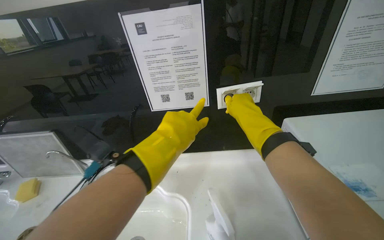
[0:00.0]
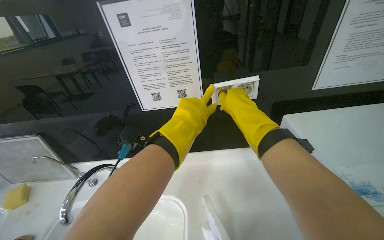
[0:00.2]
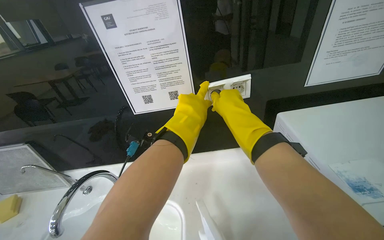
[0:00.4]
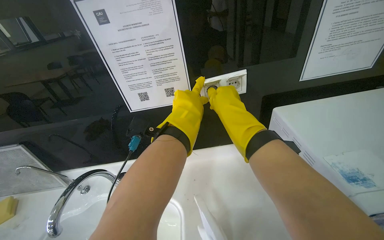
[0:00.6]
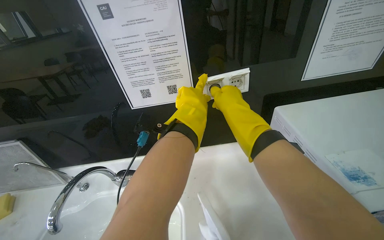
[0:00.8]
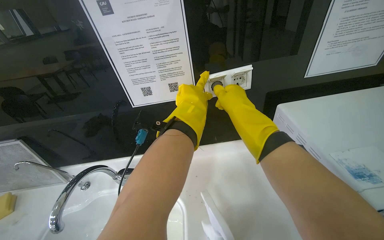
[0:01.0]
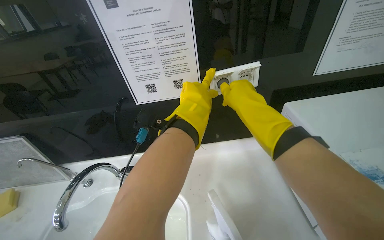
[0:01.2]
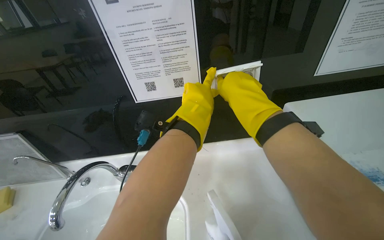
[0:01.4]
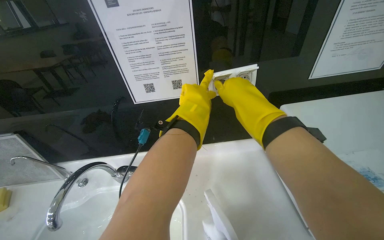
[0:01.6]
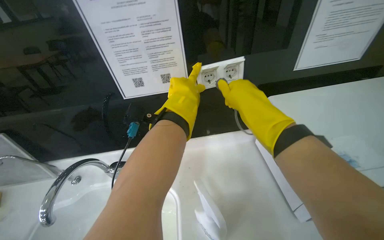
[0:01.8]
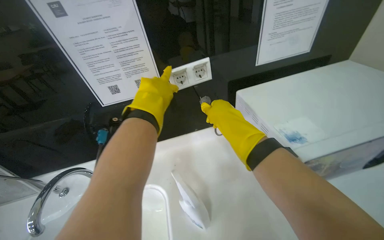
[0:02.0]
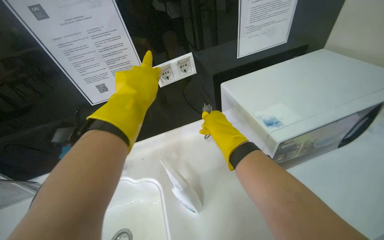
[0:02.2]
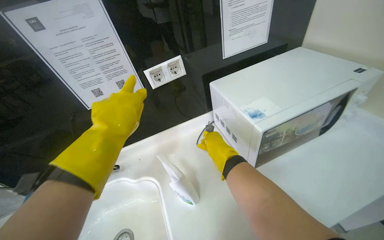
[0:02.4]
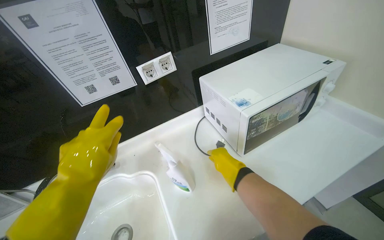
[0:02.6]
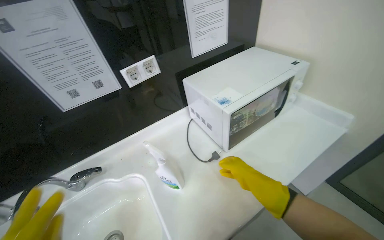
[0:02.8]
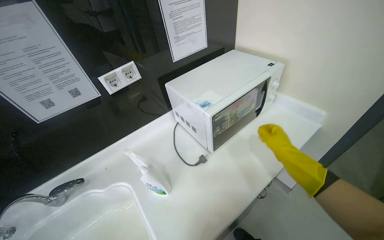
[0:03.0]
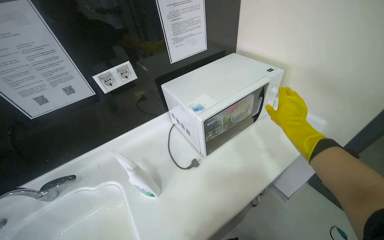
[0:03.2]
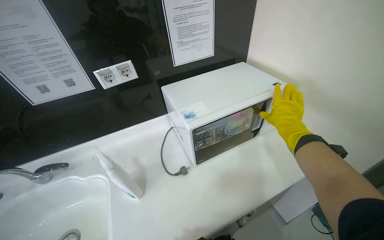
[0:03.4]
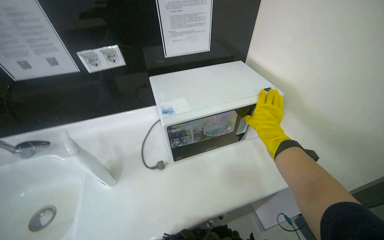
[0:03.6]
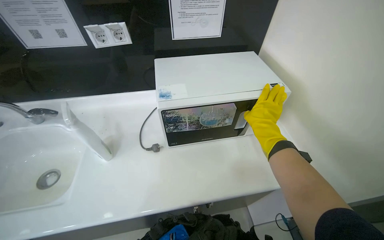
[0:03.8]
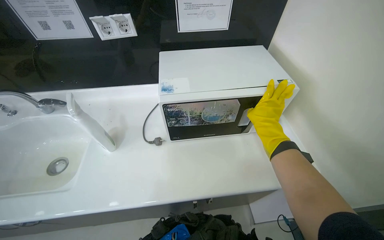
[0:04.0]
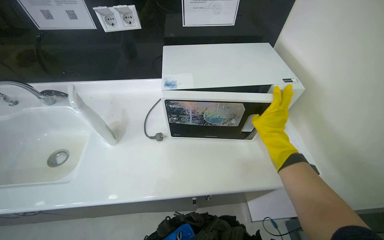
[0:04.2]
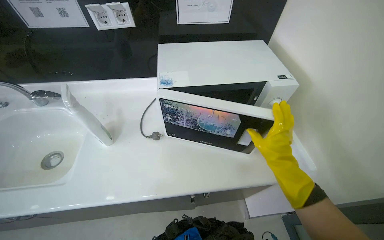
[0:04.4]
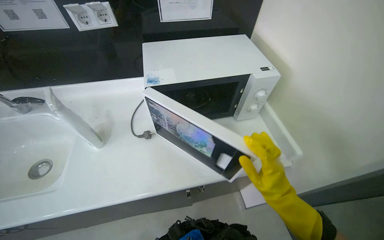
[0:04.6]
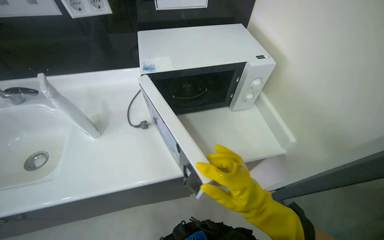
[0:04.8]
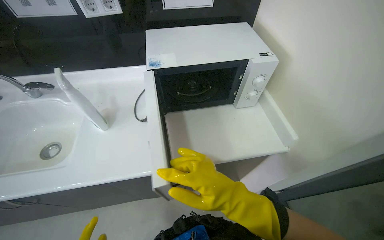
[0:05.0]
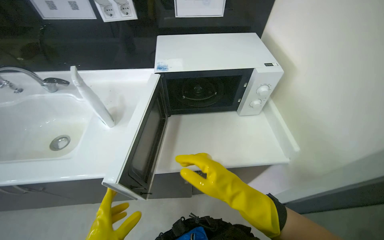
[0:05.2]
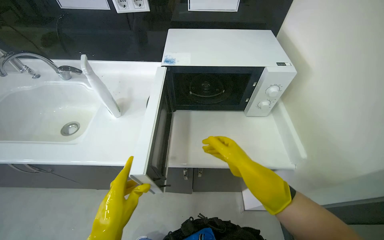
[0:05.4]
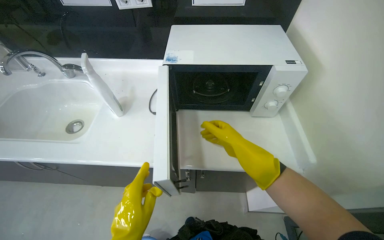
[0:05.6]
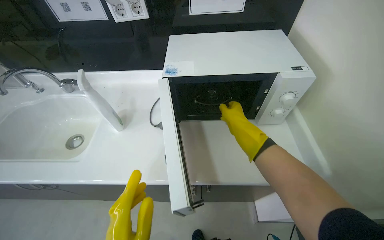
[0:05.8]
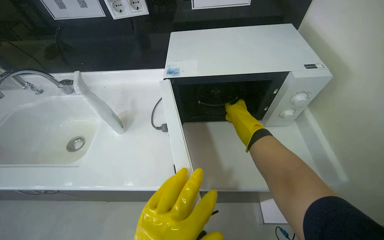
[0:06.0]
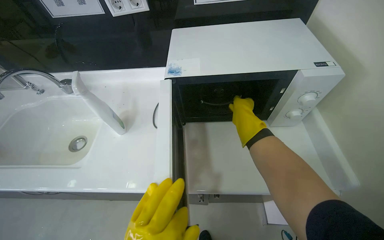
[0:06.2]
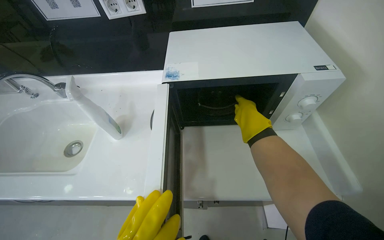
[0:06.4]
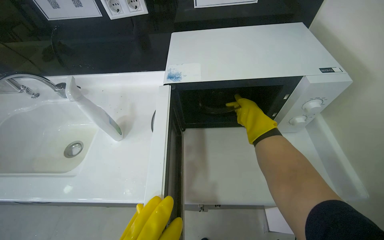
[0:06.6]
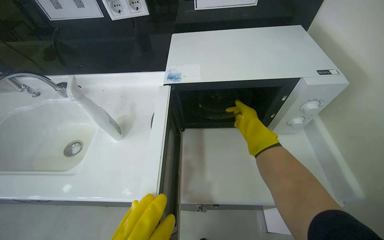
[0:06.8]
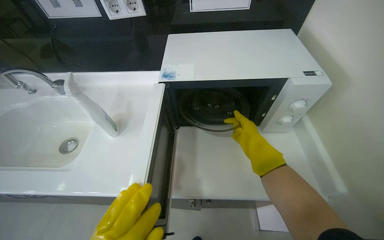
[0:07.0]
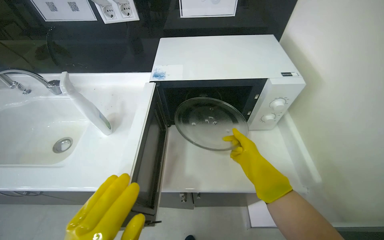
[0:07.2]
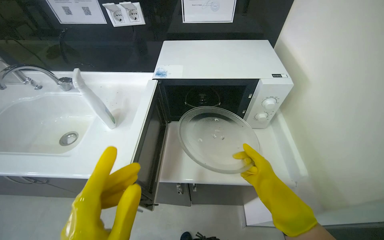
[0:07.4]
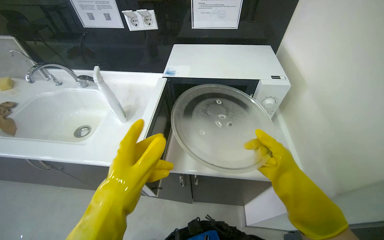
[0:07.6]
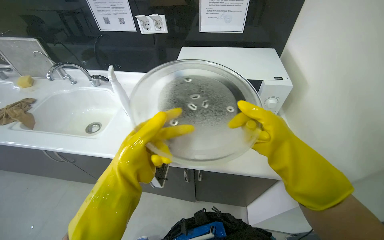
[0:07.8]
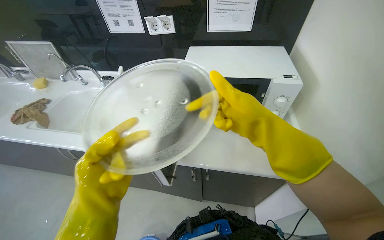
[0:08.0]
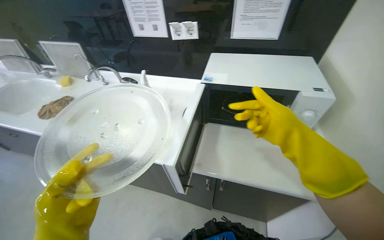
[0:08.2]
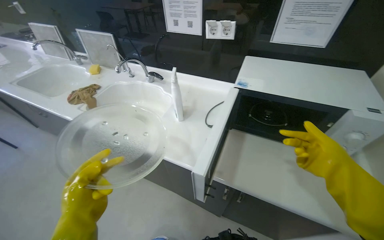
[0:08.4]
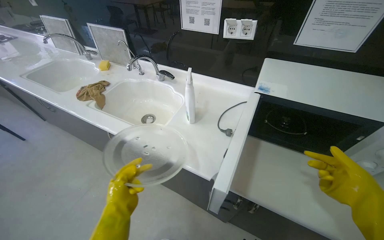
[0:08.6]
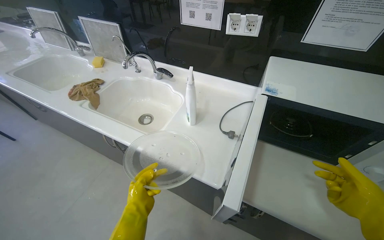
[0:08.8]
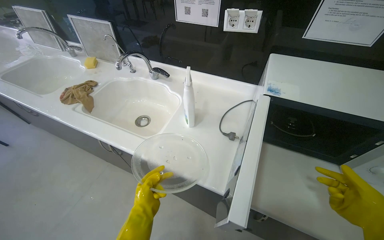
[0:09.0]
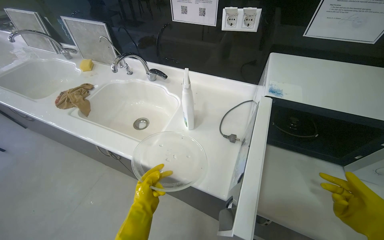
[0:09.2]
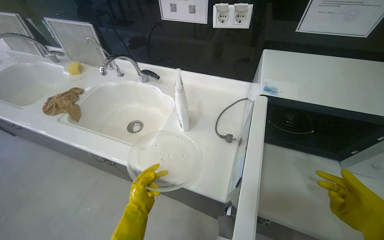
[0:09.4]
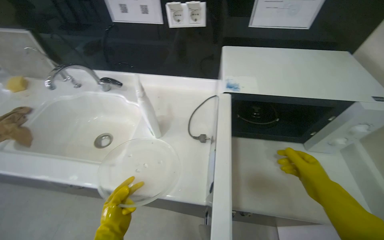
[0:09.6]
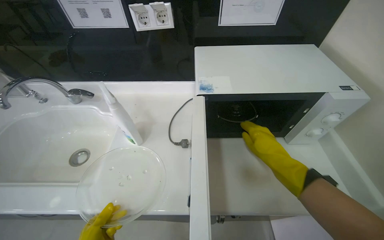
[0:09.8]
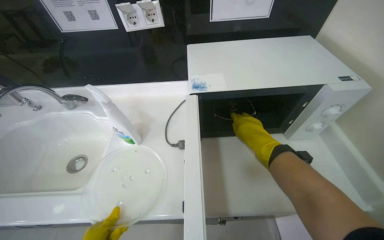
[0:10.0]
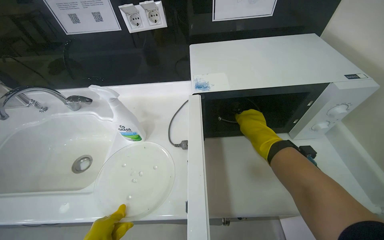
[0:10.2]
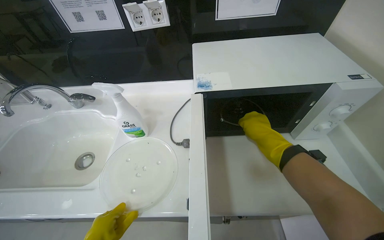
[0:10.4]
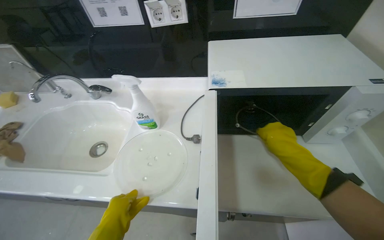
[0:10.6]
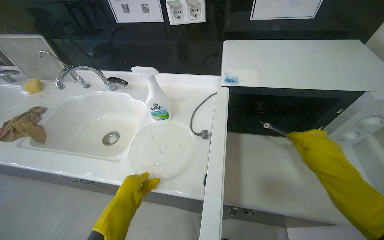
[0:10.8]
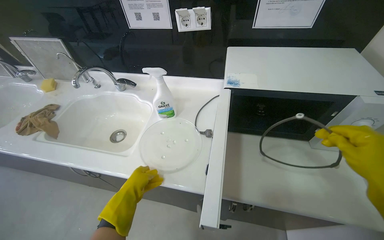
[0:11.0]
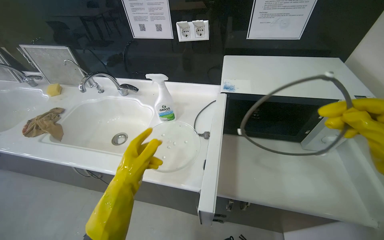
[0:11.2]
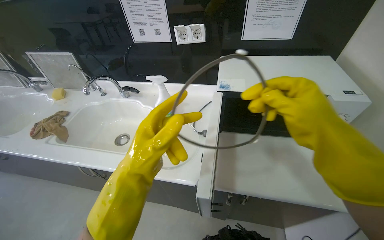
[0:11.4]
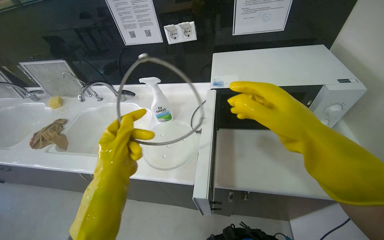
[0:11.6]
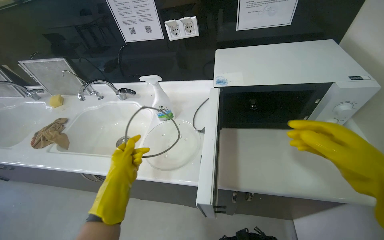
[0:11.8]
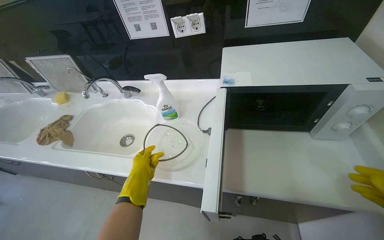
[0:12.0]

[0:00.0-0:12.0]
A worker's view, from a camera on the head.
Job: cleaning kitchen.
The whole recording: Preparing and spraying microwave for cleaning. The worker unplugs the microwave, removes its internal components, and sprays cleaner inside.
0:00.0 to 0:01.6: The left hand shifts about 15 cm farther from the camera; the right hand shifts roughly 10 cm nearer to the camera.
0:01.6 to 0:03.0: The head turns to the right by about 35 degrees. The right hand is displaced to the right and down the picture by about 50 cm.
0:03.0 to 0:04.4: The wearer's head swings some 30 degrees to the left.
0:04.4 to 0:06.0: The right hand is displaced to the left and up the picture by about 15 cm, and reaches approximately 20 cm nearer to the camera, then returns.
0:06.0 to 0:07.6: The right hand shifts some 35 cm nearer to the camera, down the picture and to the right.
0:07.6 to 0:09.0: The head rotates approximately 20 degrees to the left. The left hand shifts some 25 cm farther from the camera.
0:09.0 to 0:10.4: The wearer looks approximately 25 degrees further to the right.

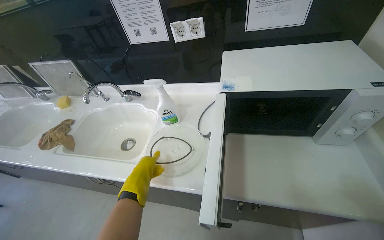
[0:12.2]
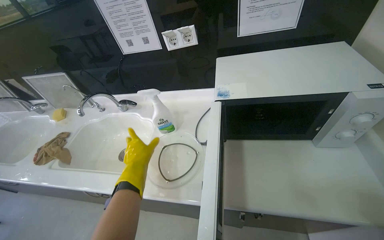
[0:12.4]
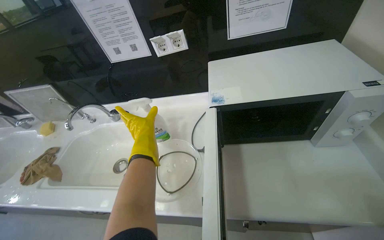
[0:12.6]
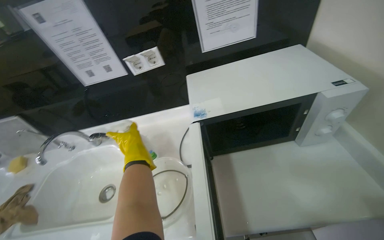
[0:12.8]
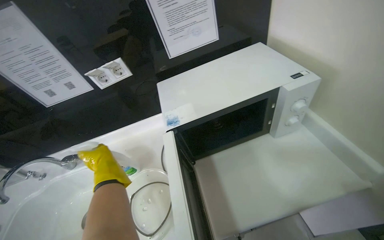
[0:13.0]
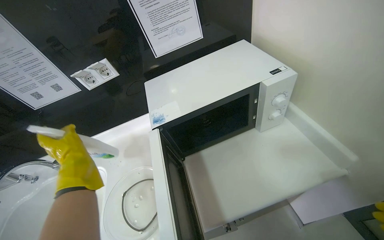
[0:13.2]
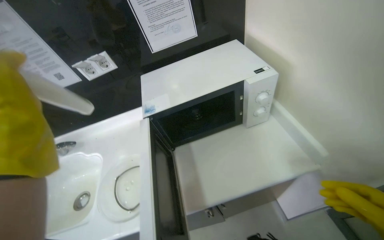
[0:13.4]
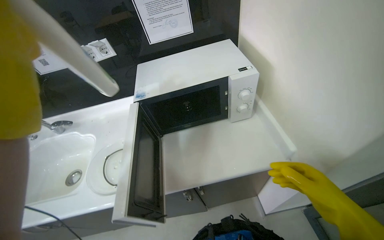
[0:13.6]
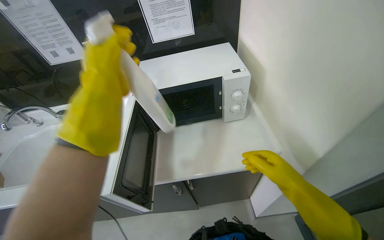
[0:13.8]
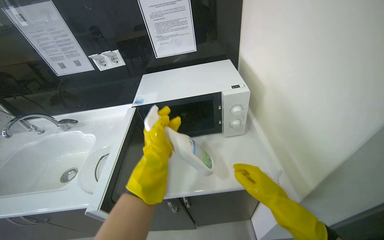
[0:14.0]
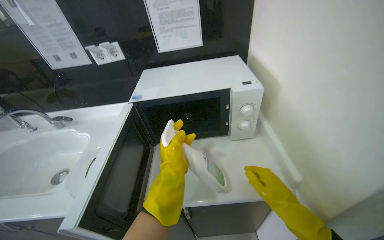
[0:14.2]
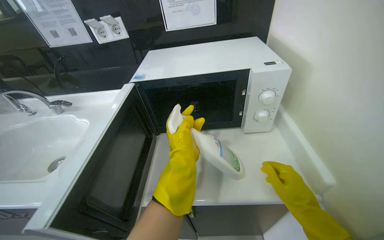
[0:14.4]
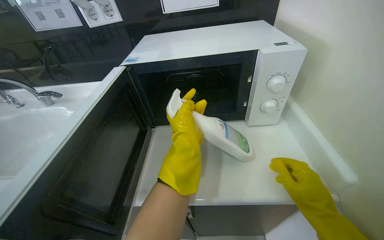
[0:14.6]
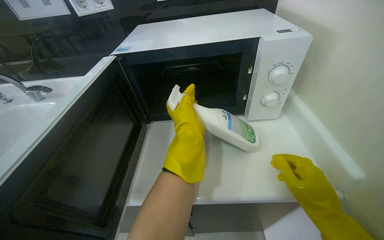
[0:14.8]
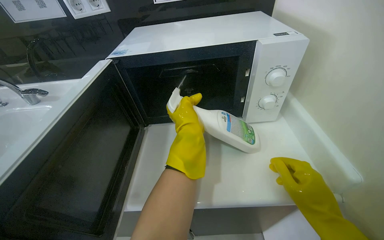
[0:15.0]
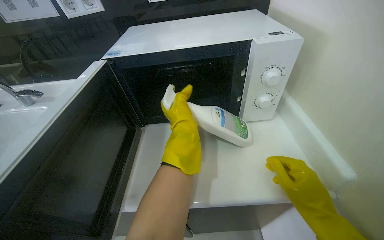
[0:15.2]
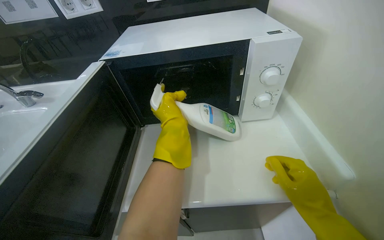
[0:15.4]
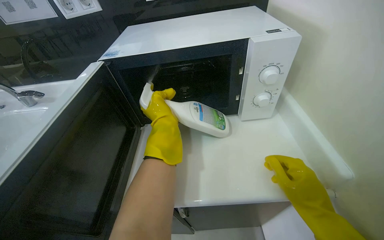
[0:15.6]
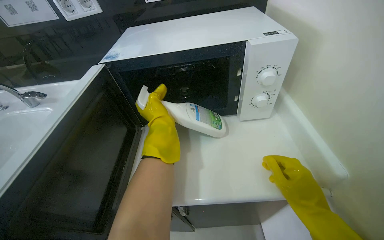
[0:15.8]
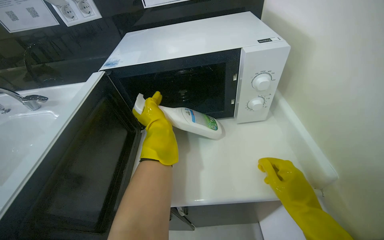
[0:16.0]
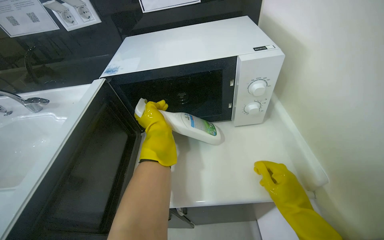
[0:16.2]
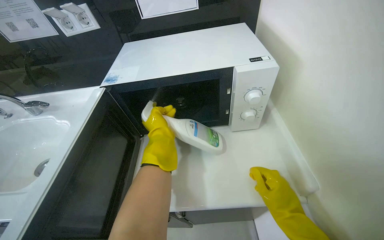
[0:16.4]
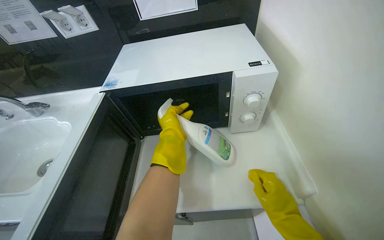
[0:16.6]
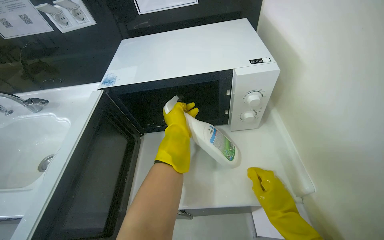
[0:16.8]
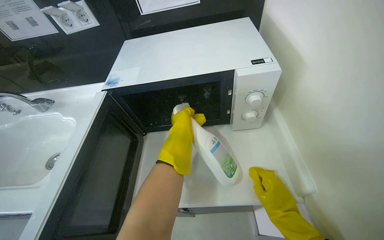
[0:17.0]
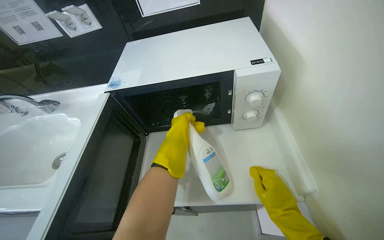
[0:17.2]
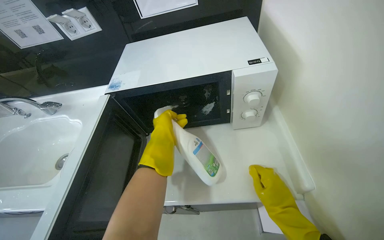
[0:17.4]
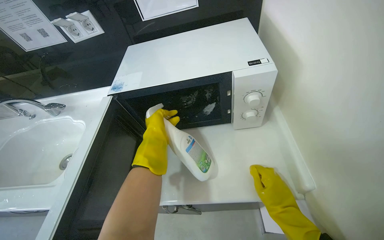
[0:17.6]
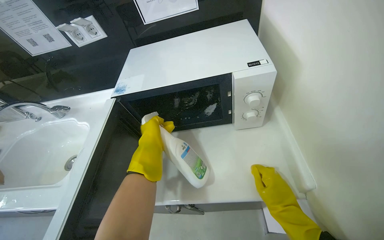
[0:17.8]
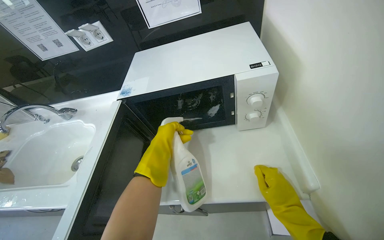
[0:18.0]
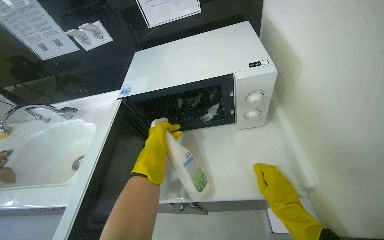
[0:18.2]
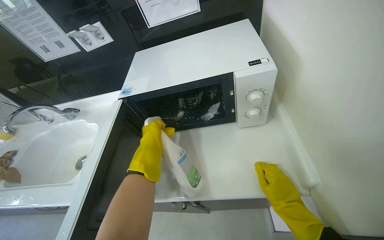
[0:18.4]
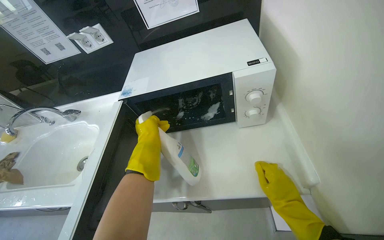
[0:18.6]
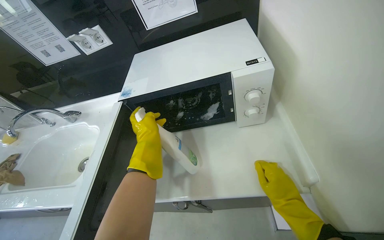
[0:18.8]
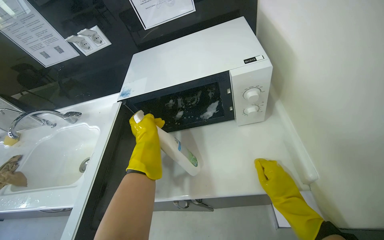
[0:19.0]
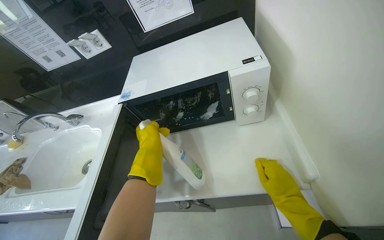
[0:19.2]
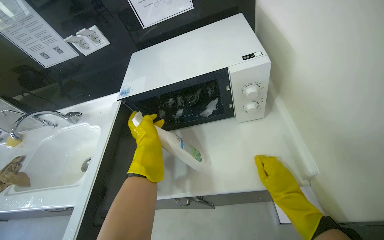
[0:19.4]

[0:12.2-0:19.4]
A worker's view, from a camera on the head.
Job: cleaning kitchen.
The whole recording: Preparing and spraying microwave for cleaning. The worker unplugs the microwave, removes its internal components, and sprays cleaner inside.
0:12.2 to 0:13.6: The head rotates about 20 degrees to the right.
0:15.0 to 0:16.6: The hands work in one place, with small movements.
0:16.6 to 0:18.0: The hands stay close to where they were, moving slightly.
0:18.0 to 0:19.4: The hands work in one place, with small movements.
